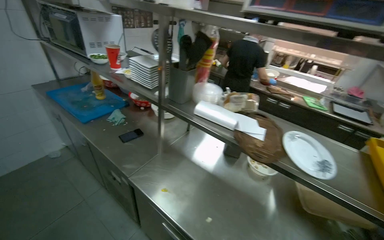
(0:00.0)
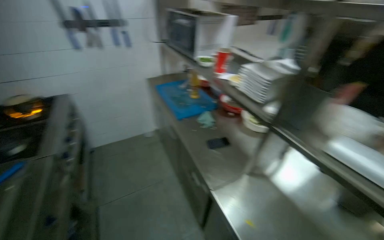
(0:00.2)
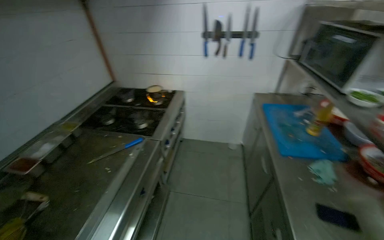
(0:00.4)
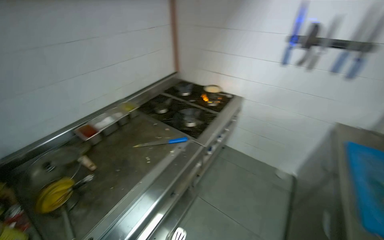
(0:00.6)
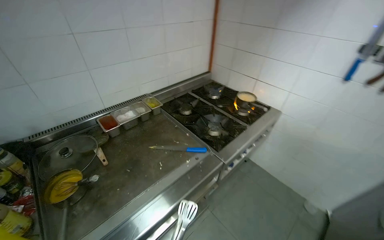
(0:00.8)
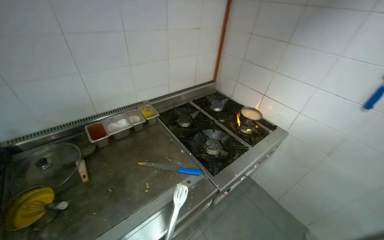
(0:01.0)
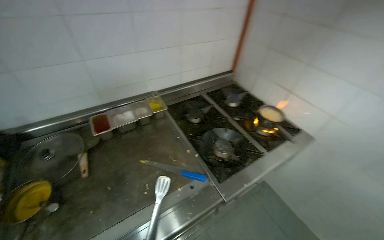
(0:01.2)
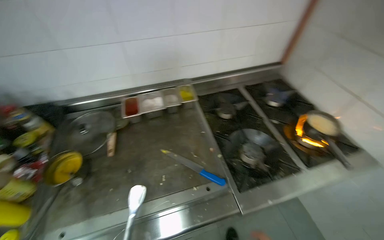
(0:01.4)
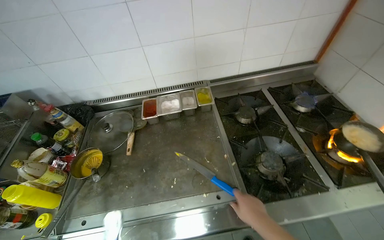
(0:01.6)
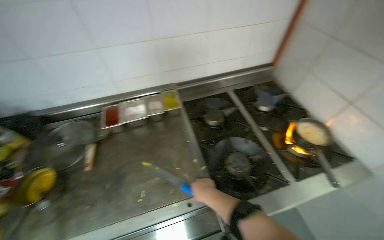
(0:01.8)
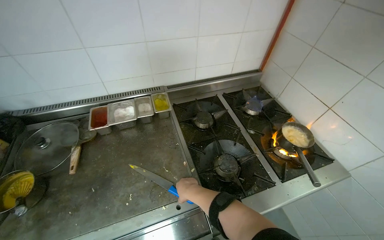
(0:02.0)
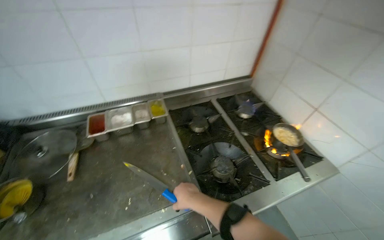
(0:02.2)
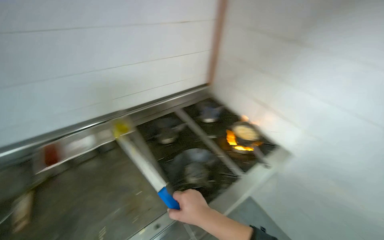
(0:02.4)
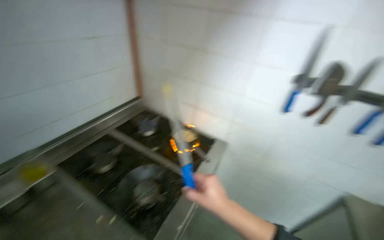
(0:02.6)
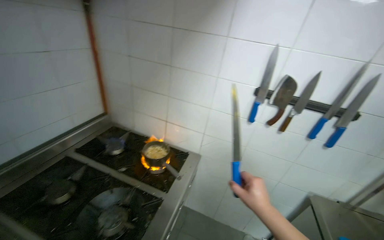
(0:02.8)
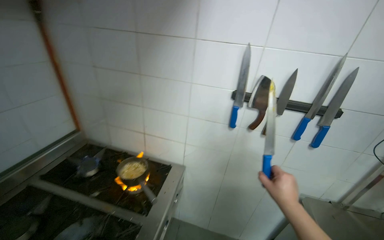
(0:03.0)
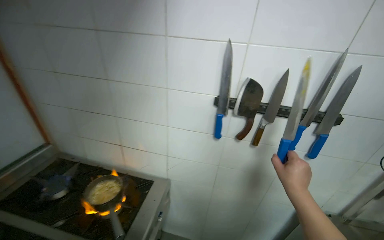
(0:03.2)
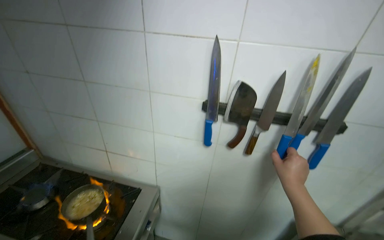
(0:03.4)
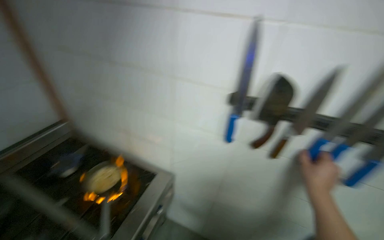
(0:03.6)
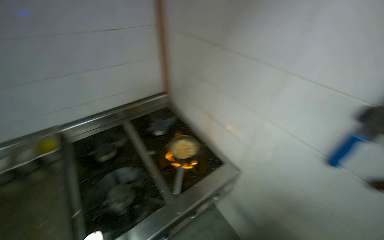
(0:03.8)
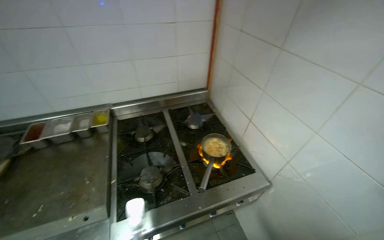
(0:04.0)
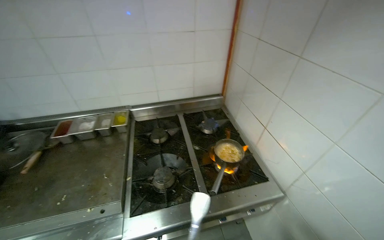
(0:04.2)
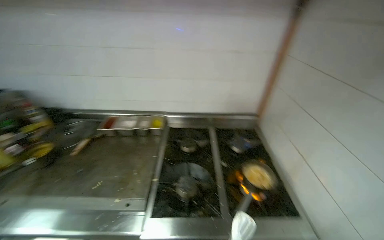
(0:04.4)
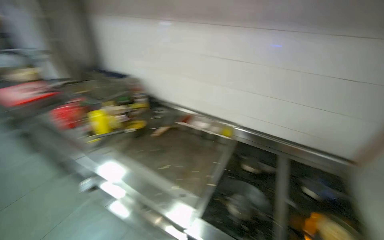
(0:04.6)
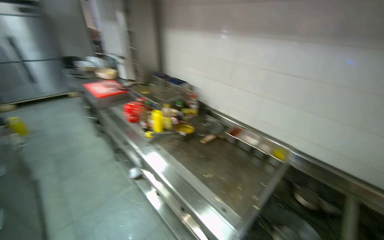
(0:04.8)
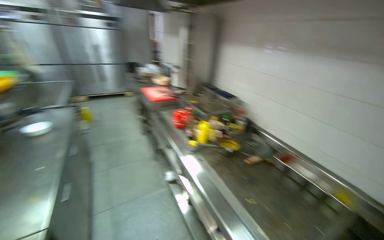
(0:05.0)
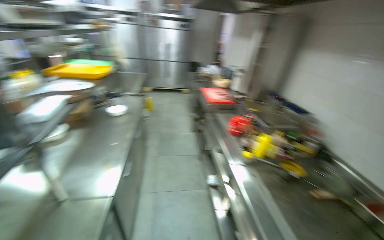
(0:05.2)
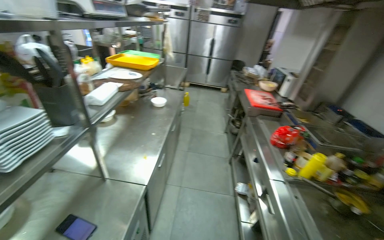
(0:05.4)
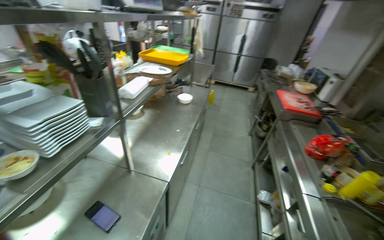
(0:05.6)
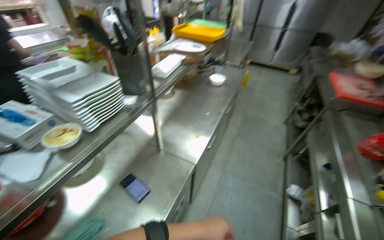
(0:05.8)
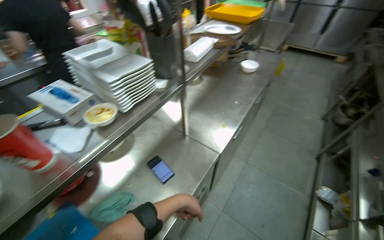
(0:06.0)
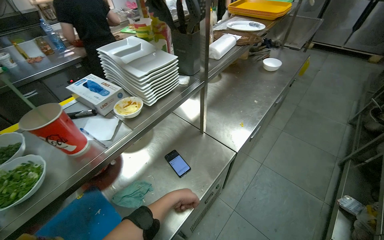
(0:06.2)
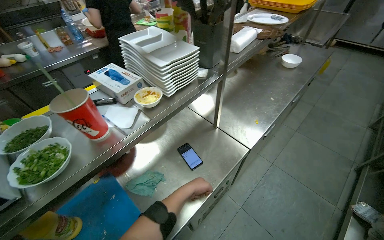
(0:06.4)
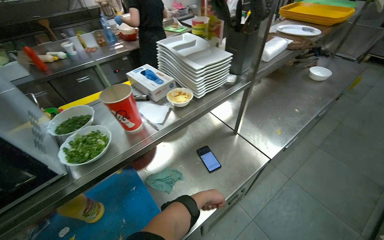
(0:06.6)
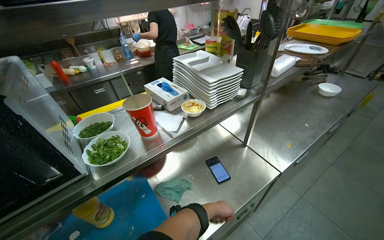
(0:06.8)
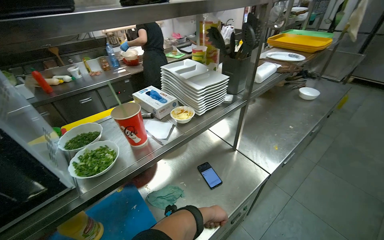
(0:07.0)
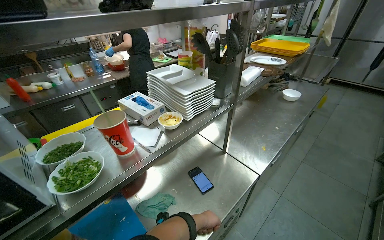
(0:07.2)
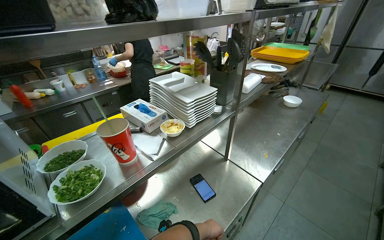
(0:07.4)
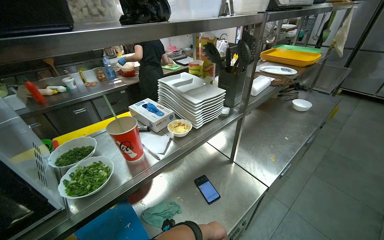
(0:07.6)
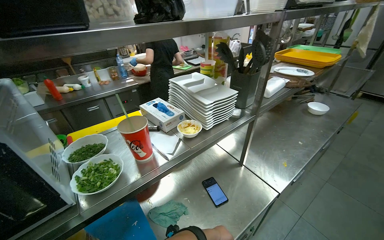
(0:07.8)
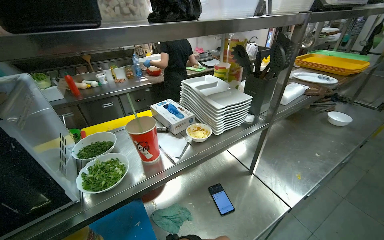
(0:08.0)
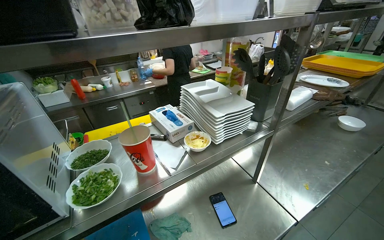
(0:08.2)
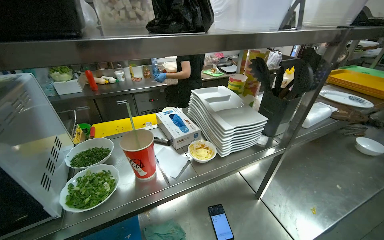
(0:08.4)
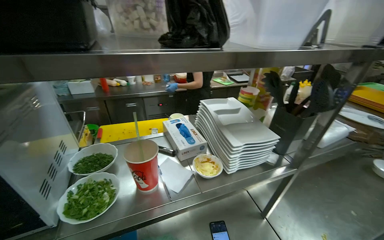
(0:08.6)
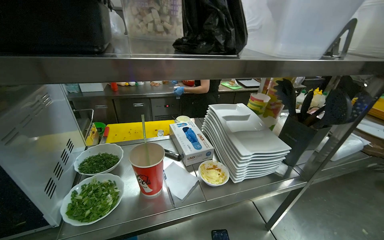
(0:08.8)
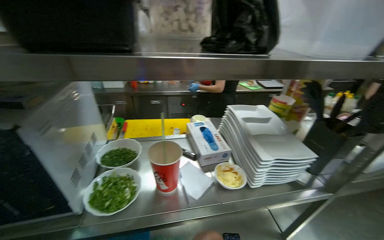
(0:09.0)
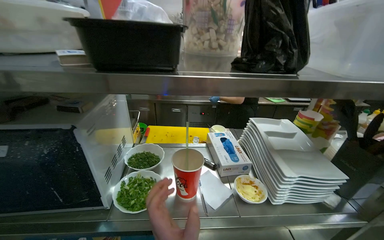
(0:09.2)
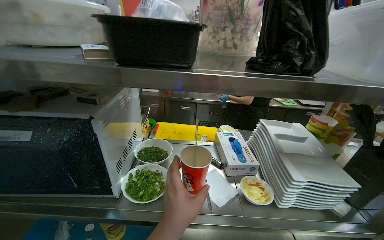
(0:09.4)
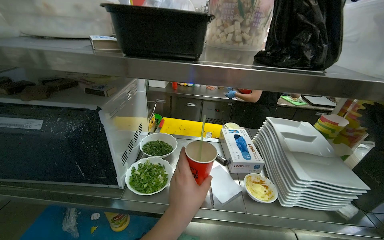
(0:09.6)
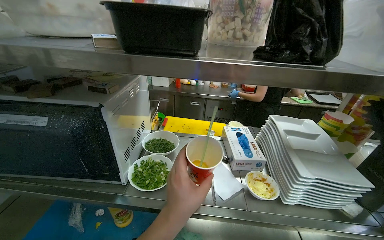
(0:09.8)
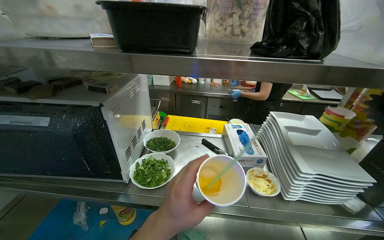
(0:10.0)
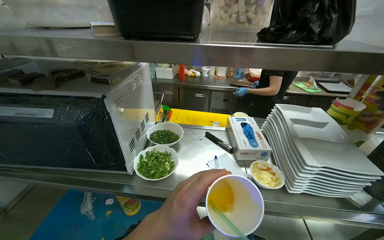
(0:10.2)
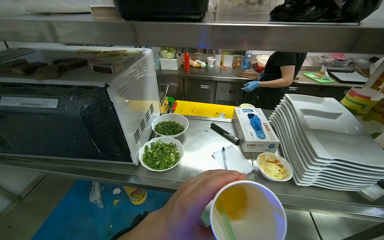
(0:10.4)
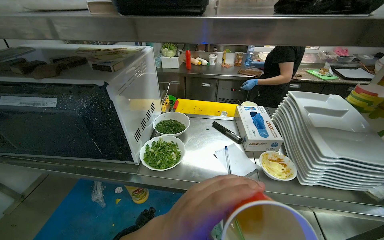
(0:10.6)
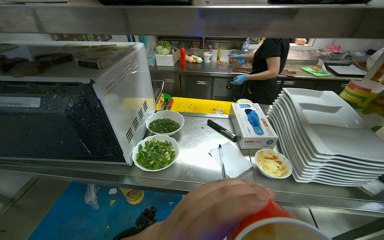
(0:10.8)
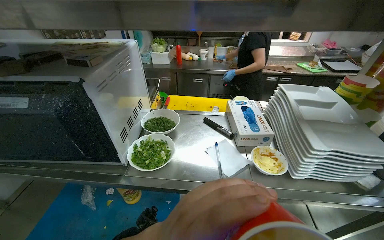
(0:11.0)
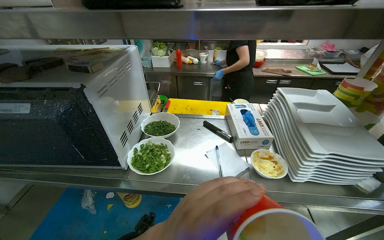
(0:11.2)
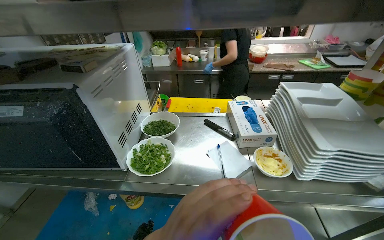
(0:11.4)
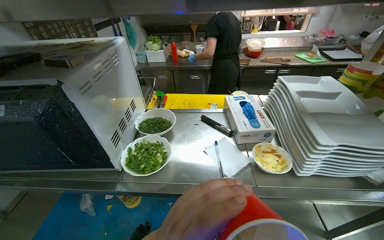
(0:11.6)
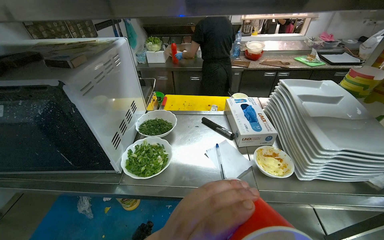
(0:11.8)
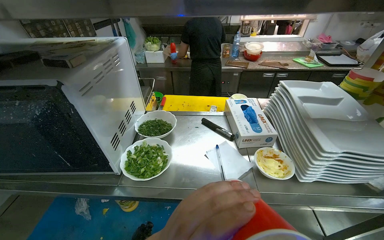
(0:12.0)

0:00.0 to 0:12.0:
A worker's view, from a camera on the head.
Job: preparing food.
The whole recording: Preparing and serving instant noodles. The worker adds ingredients, stirs, and serves the instant noodles into a bowl.
0:00.0 to 0:01.6: The camera travels some 1 m. The wearer looks some 135 degrees further to the left. The view tips downward by about 15 degrees.
0:01.6 to 0:03.0: The head rotates approximately 70 degrees to the right. The view tips upward by about 20 degrees.
0:03.0 to 0:04.4: The head rotates about 75 degrees to the left.
0:04.4 to 0:06.0: The head travels approximately 60 cm. The wearer's head swings some 125 degrees to the left.
0:06.0 to 0:07.6: The head rotates some 15 degrees to the left.
0:07.6 to 0:09.0: The head rotates about 30 degrees to the left.
0:09.0 to 0:10.4: The camera is aimed approximately 15 degrees further to the left.

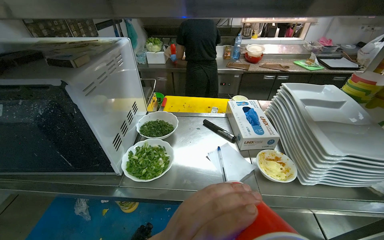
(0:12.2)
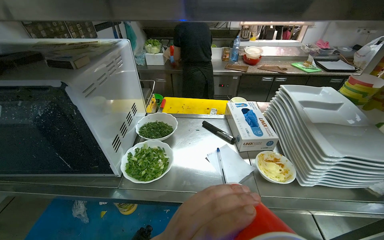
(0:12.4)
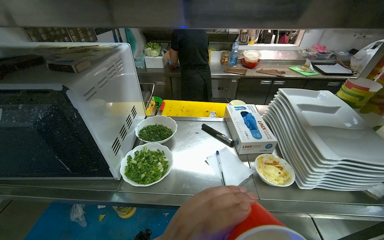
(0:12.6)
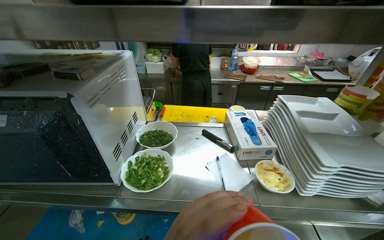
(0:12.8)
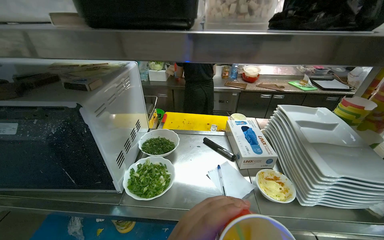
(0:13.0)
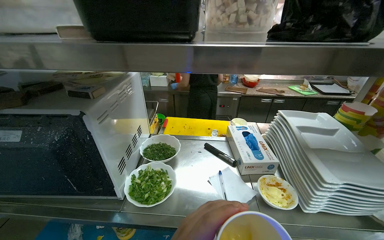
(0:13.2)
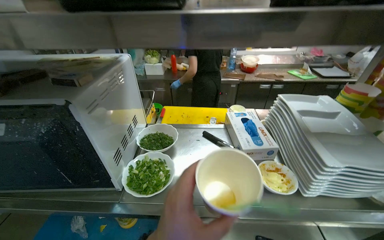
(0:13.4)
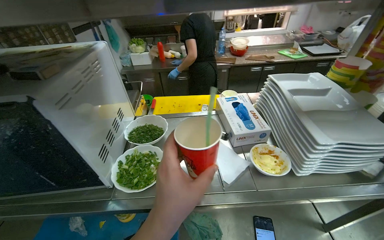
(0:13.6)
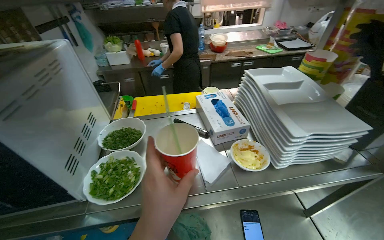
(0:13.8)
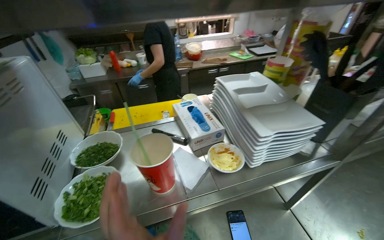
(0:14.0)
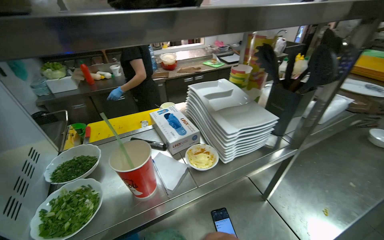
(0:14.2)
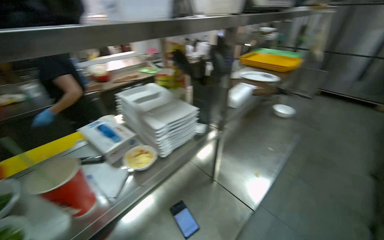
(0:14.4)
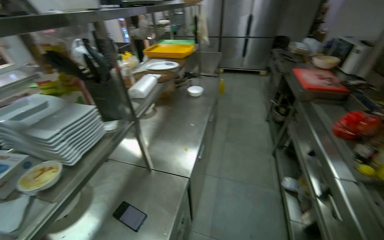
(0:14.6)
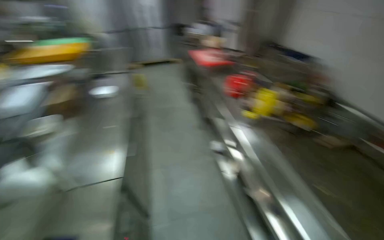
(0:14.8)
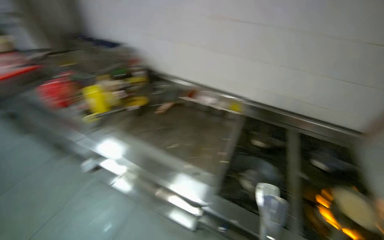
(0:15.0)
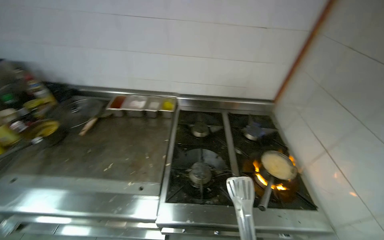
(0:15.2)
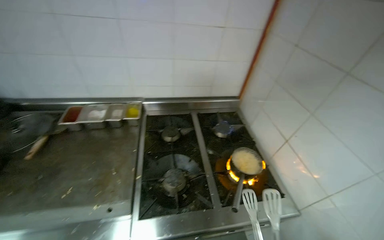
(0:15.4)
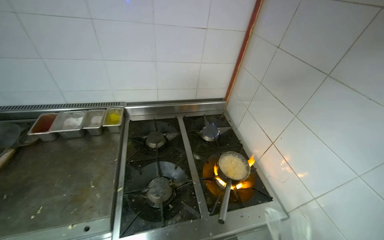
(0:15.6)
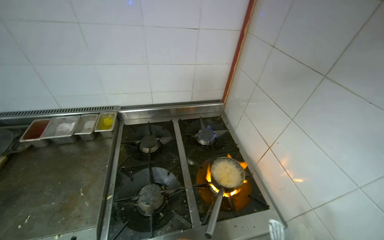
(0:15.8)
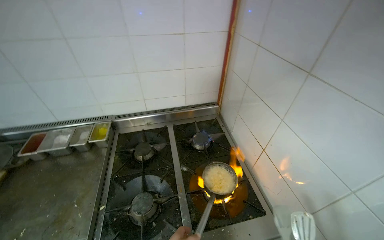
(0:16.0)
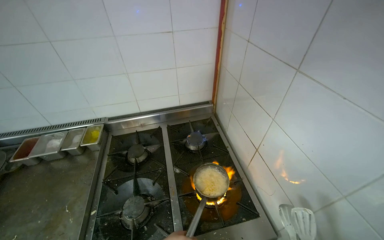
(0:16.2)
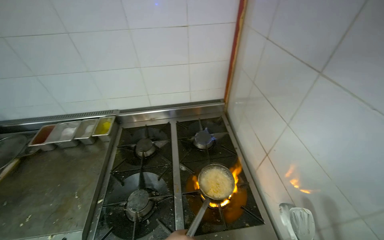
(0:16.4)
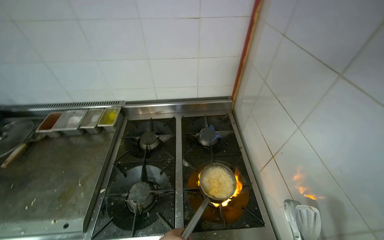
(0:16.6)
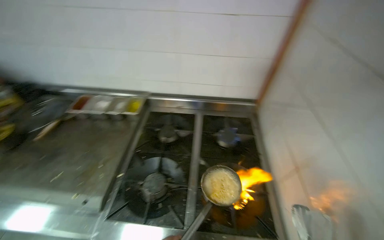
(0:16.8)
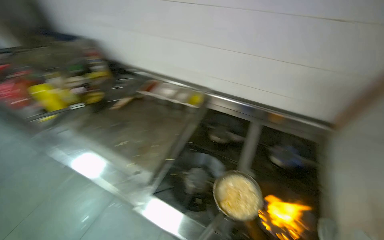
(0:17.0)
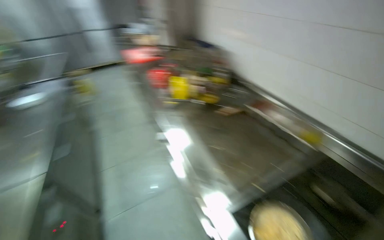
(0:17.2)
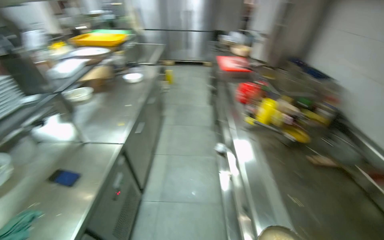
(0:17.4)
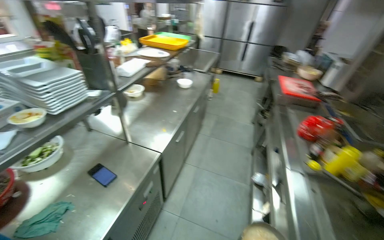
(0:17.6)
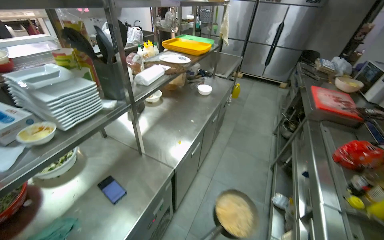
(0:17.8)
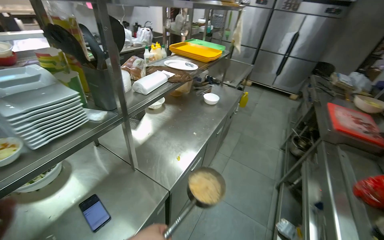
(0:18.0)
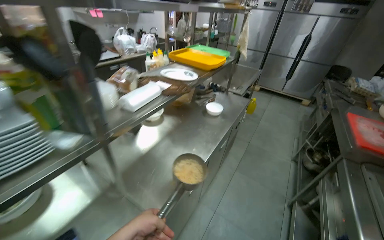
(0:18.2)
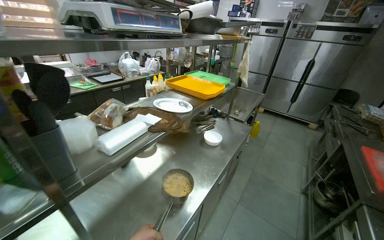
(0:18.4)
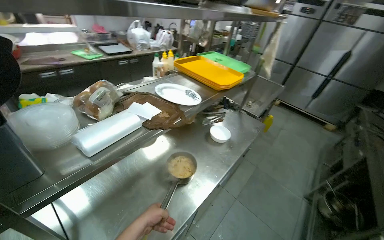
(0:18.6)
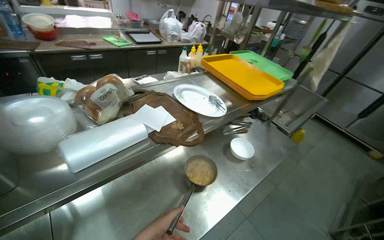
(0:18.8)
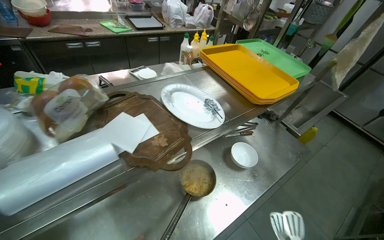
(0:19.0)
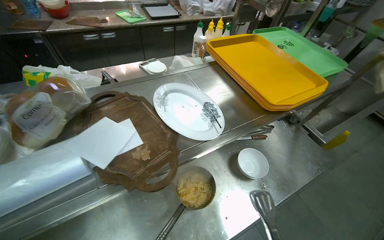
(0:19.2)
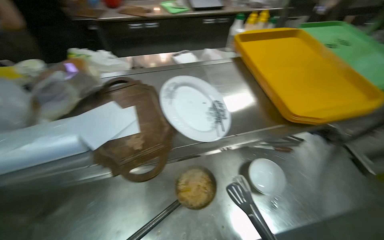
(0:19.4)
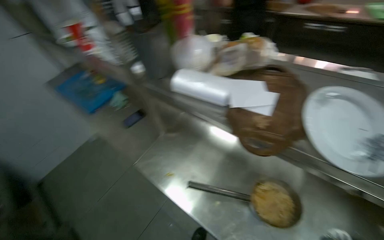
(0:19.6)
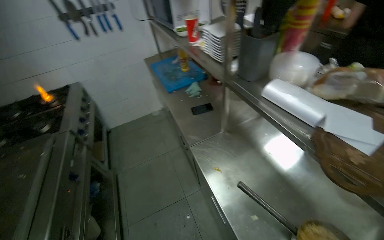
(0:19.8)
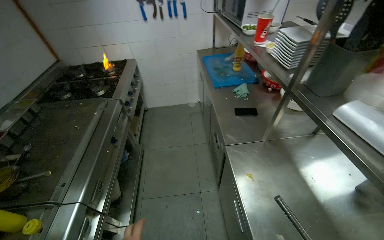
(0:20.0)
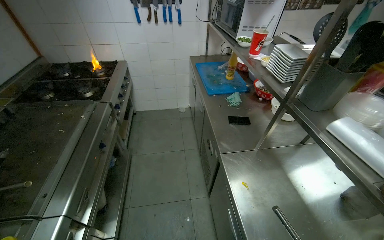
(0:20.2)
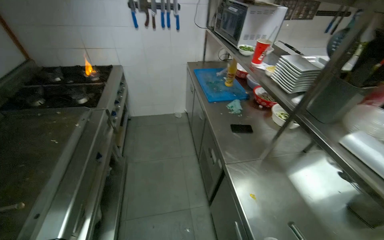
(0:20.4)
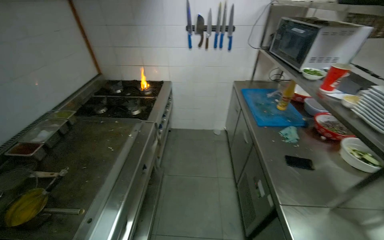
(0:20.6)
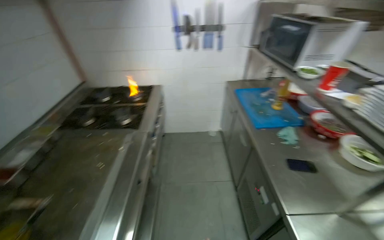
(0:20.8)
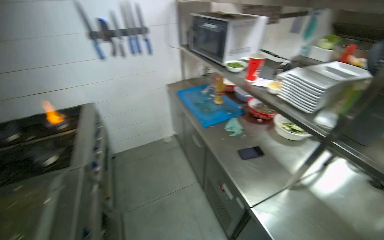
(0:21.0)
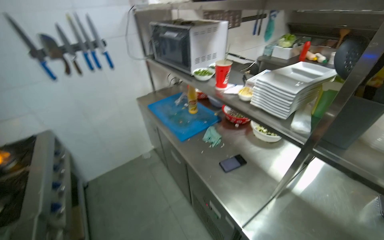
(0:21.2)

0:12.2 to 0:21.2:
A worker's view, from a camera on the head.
Job: preparing food.
The whole recording: Preparing and serving instant noodles. The worker adds ingredients, stirs, and serves the instant noodles into a bowl.
0:16.6 to 0:18.2: The camera is carried some 1 m. The wearer looks some 125 degrees further to the left.
0:18.2 to 0:19.8: The wearer moves about 70 cm. The wearer's head swings some 125 degrees to the left. The wearer looks approximately 15 degrees further downward.
0:19.8 to 0:21.2: The camera is carried about 50 cm.
